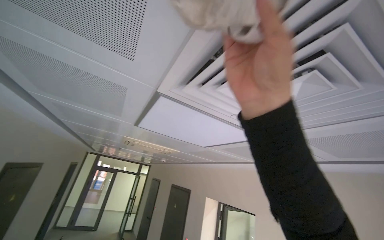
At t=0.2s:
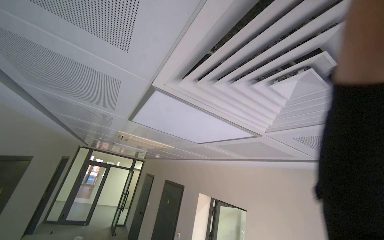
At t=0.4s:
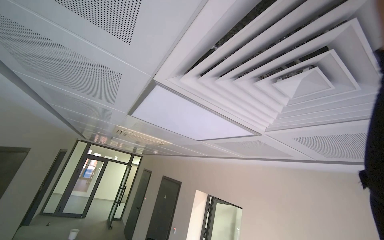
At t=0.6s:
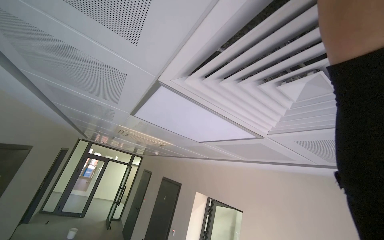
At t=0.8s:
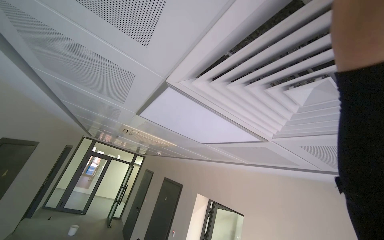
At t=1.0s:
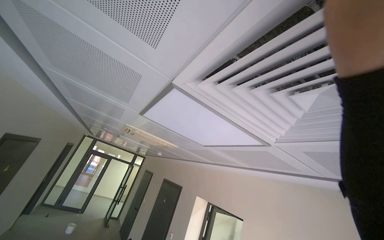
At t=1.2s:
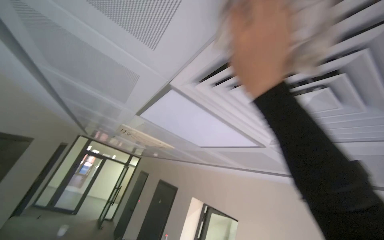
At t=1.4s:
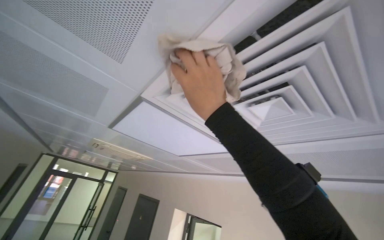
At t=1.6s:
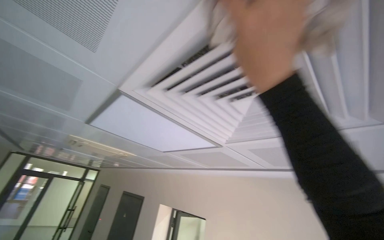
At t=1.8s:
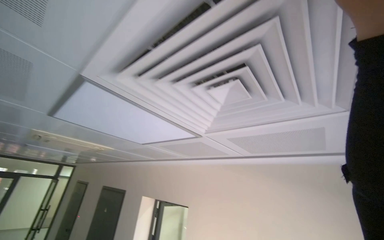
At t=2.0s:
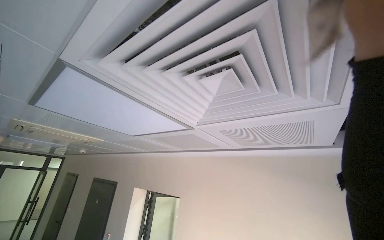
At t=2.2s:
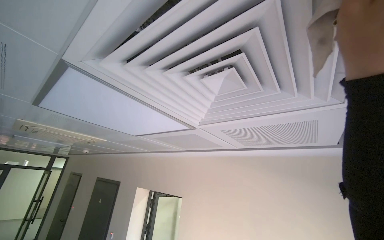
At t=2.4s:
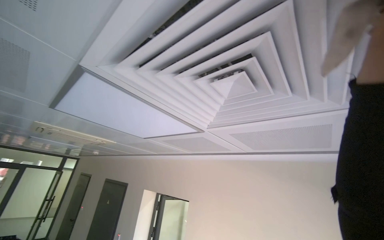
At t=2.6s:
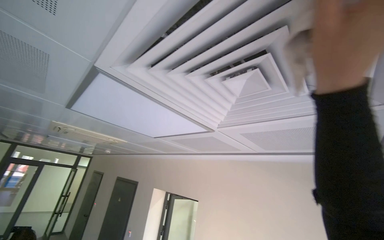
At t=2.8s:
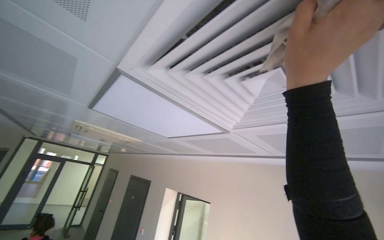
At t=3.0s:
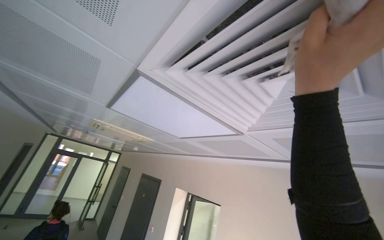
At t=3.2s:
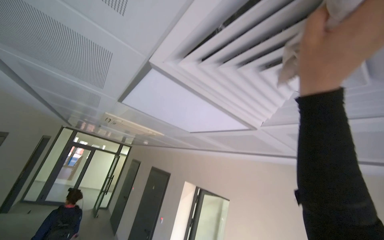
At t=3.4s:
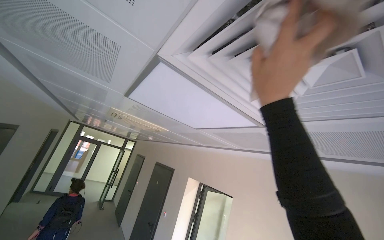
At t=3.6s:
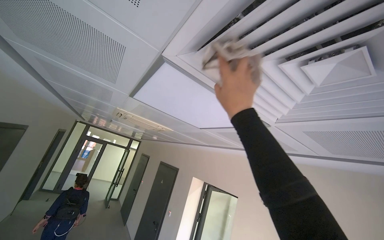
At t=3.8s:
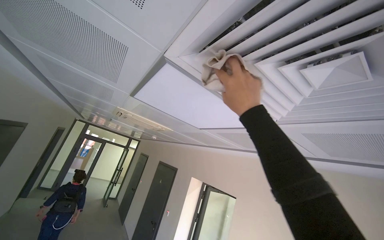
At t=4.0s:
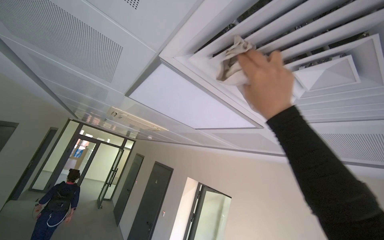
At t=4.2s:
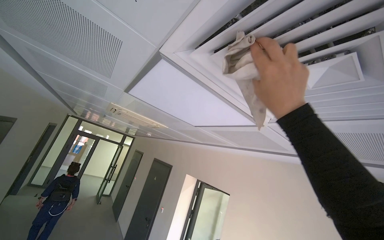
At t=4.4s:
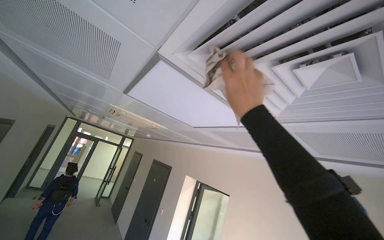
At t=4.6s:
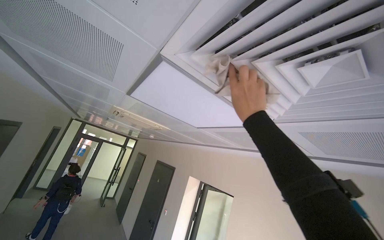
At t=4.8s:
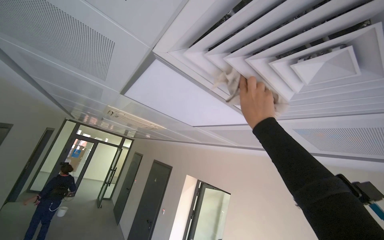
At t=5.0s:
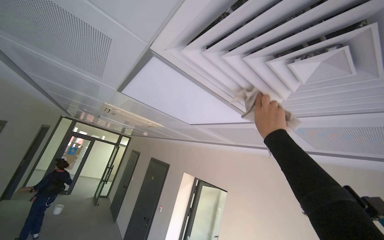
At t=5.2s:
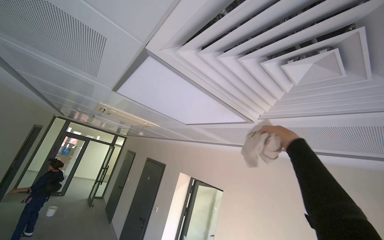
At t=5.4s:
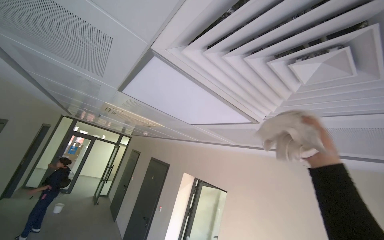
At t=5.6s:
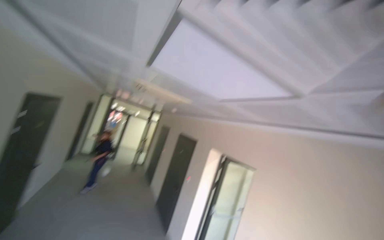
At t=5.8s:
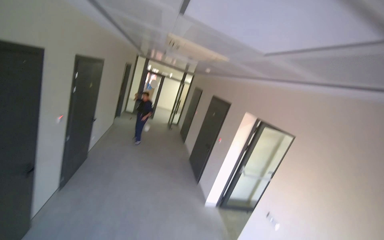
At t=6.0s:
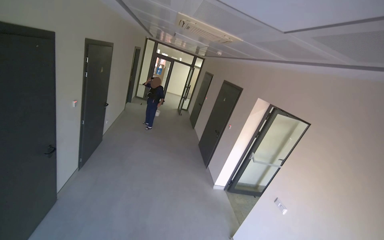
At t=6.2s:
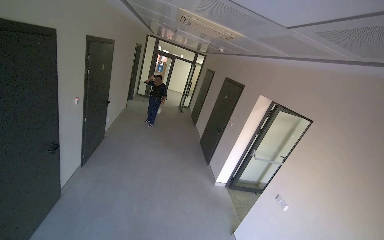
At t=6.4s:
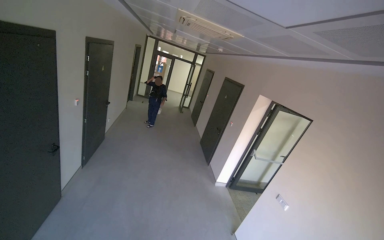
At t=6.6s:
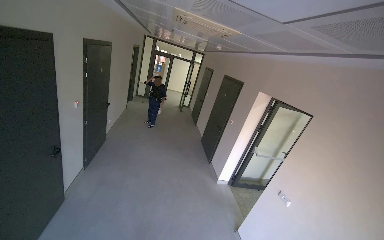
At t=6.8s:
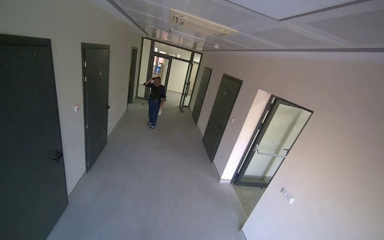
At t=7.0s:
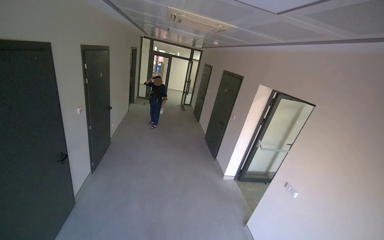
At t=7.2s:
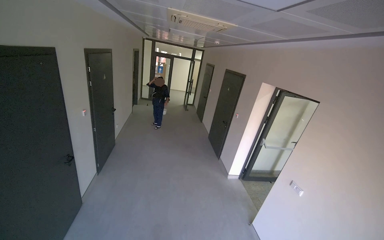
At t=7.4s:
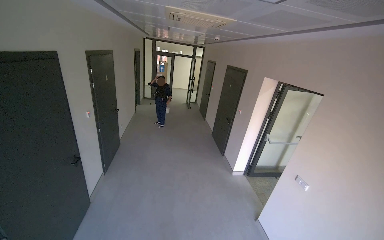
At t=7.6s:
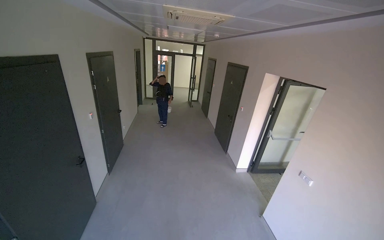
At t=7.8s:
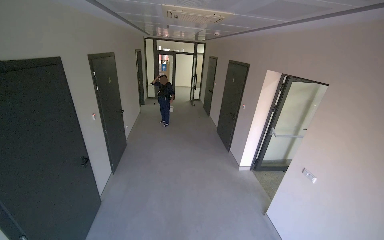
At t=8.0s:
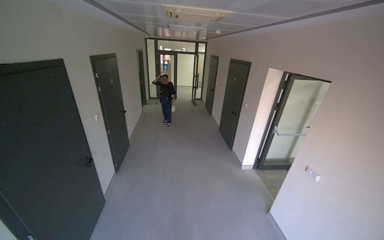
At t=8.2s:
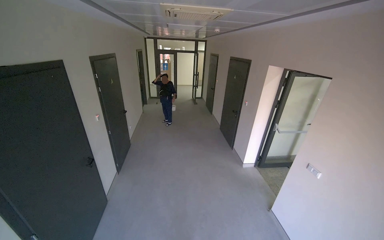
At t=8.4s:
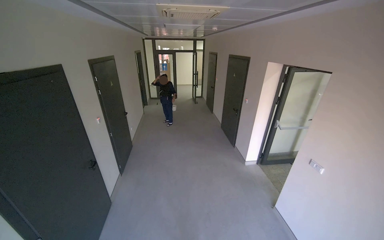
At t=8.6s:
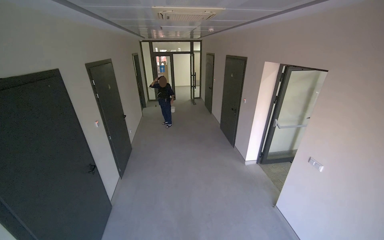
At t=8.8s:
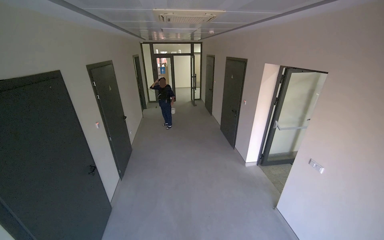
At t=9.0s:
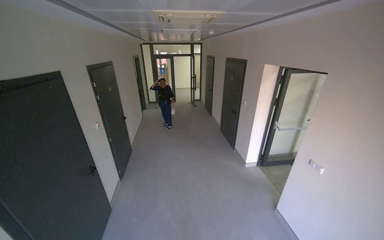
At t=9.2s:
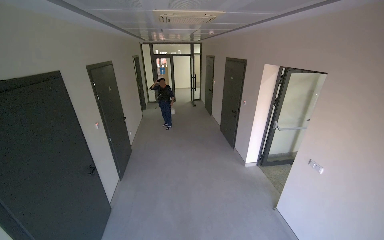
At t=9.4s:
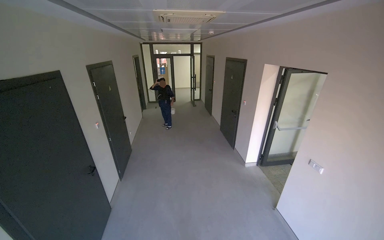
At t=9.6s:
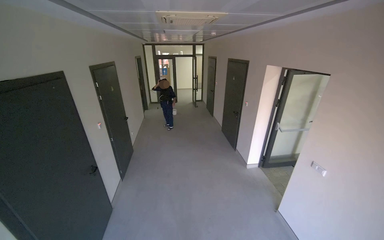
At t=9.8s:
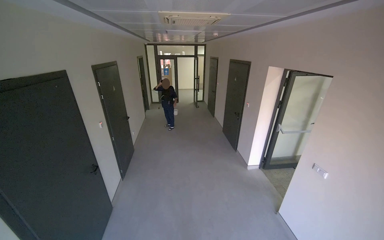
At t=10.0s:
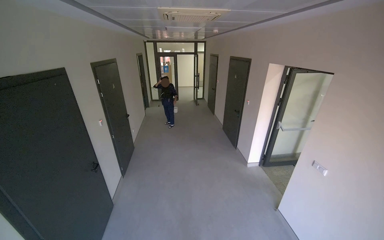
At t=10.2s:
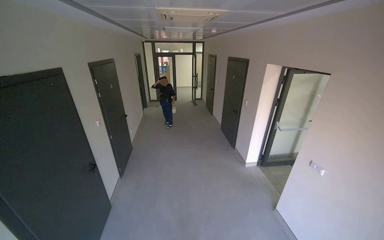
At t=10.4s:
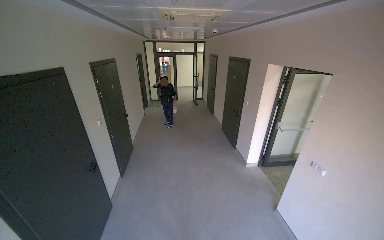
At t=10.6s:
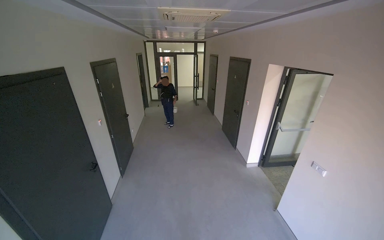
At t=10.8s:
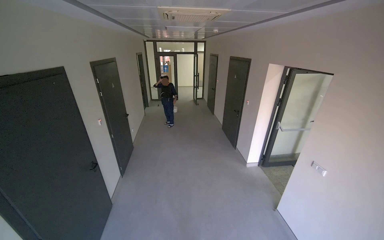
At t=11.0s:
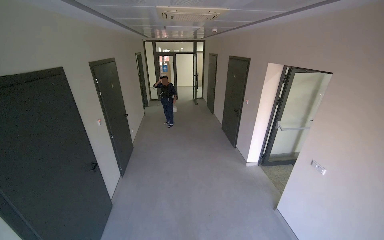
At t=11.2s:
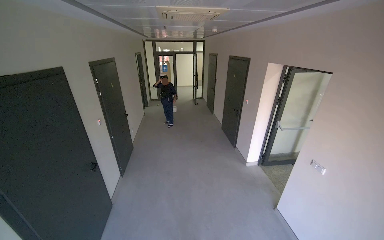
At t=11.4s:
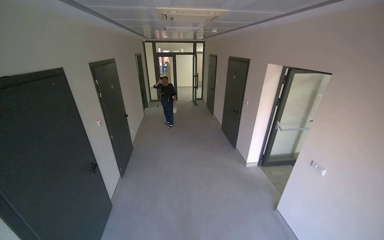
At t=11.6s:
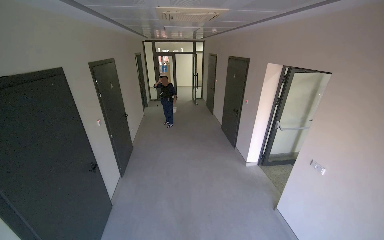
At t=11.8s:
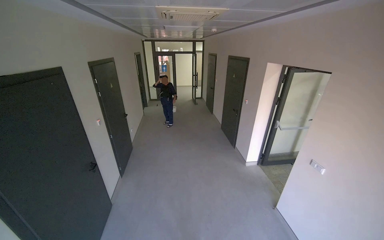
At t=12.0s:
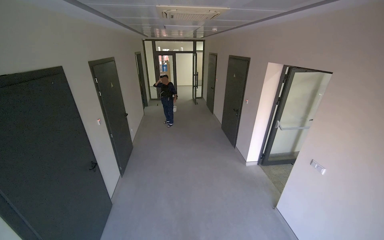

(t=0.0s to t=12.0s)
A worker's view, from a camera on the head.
Job: wiping surfaces.
The whole recording: Wiping ceiling vent. The worker wipes dust from the ceiling vent with a cloth.
t=3.0s - t=4.4s: The right hand moves nearer and farther over approximately 15 cm, changing direction 2 times.
t=4.4s - t=6.0s: The view pans to the left by roughly 25 degrees. The wearer looks roughly 30 degrees further downward.

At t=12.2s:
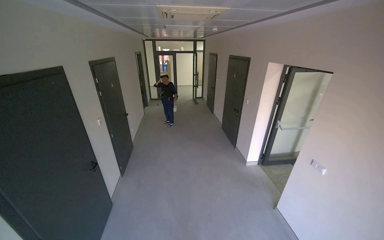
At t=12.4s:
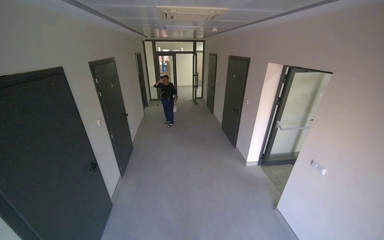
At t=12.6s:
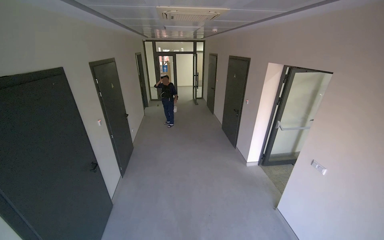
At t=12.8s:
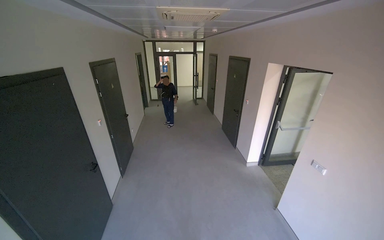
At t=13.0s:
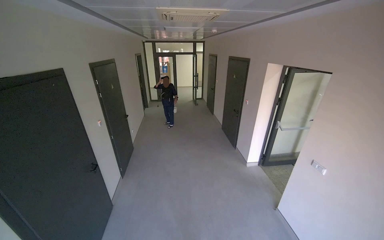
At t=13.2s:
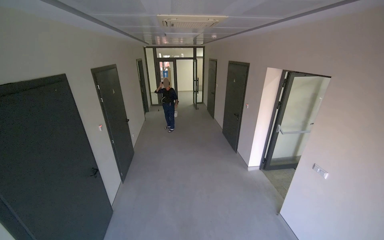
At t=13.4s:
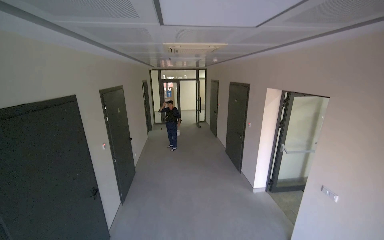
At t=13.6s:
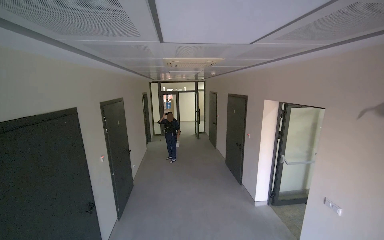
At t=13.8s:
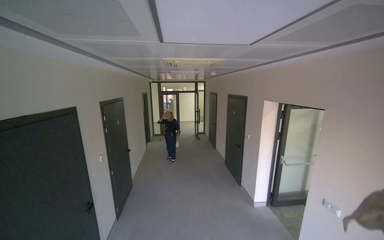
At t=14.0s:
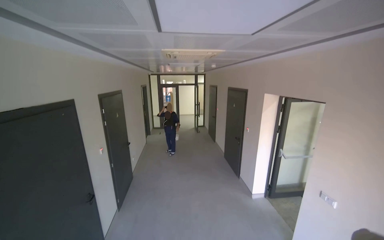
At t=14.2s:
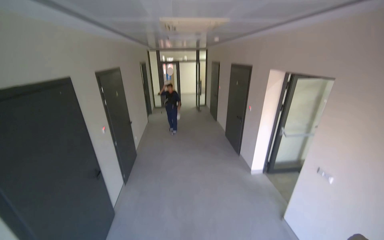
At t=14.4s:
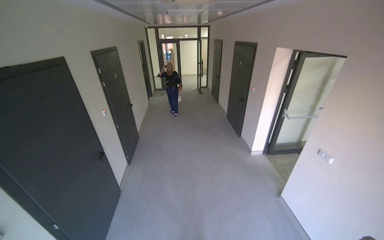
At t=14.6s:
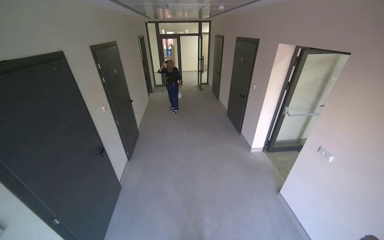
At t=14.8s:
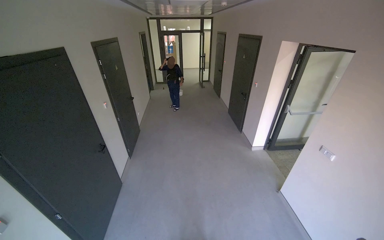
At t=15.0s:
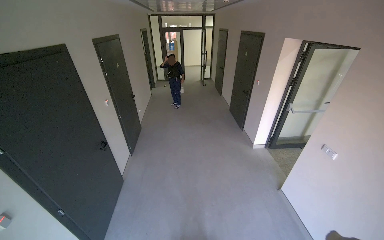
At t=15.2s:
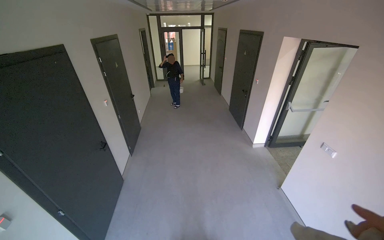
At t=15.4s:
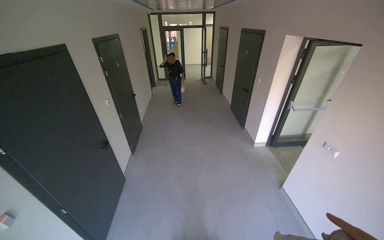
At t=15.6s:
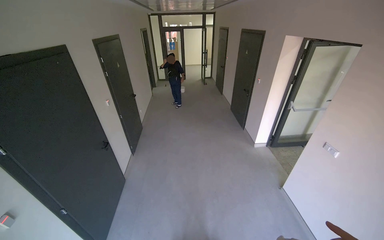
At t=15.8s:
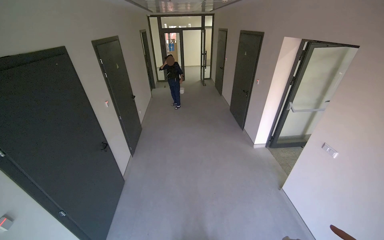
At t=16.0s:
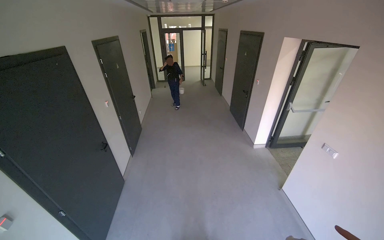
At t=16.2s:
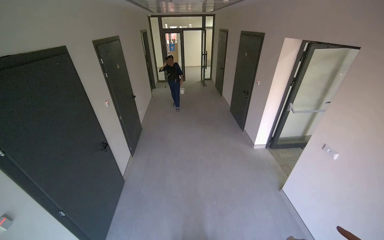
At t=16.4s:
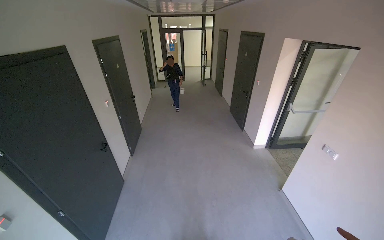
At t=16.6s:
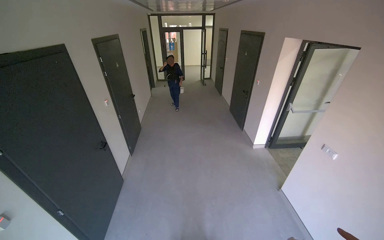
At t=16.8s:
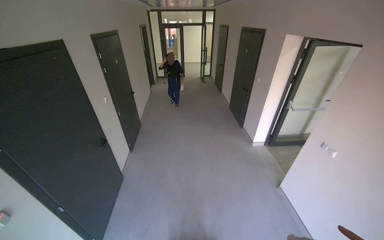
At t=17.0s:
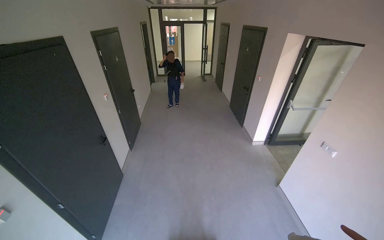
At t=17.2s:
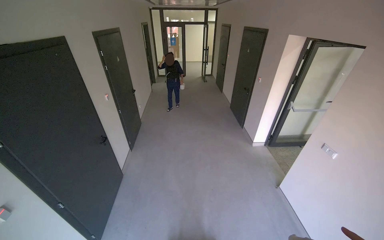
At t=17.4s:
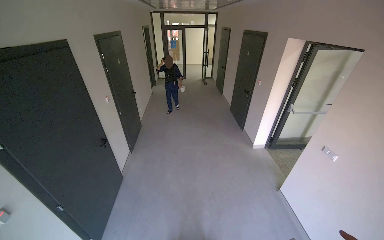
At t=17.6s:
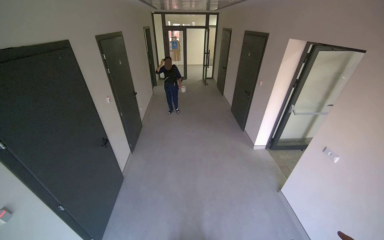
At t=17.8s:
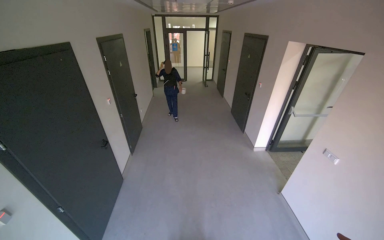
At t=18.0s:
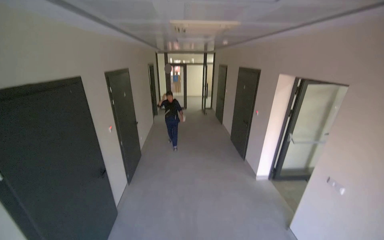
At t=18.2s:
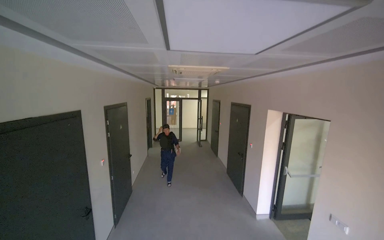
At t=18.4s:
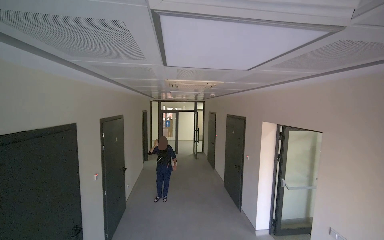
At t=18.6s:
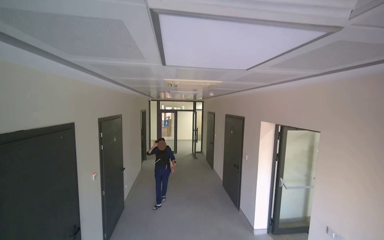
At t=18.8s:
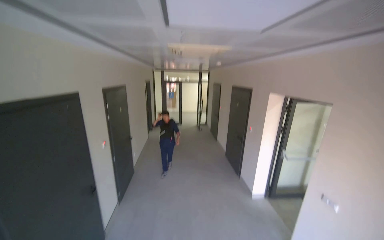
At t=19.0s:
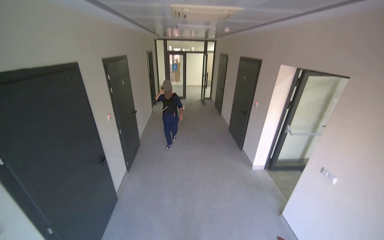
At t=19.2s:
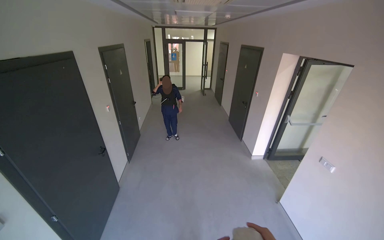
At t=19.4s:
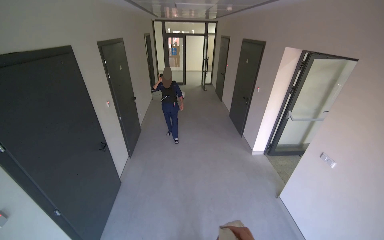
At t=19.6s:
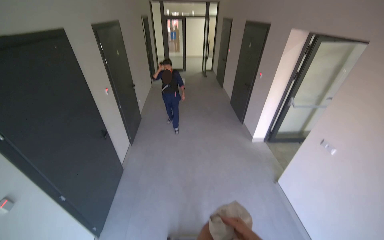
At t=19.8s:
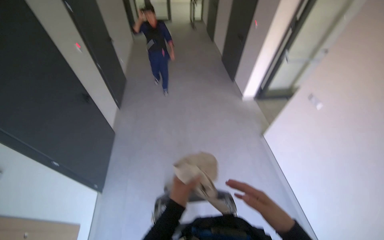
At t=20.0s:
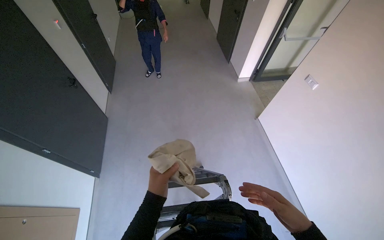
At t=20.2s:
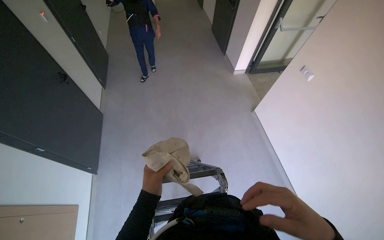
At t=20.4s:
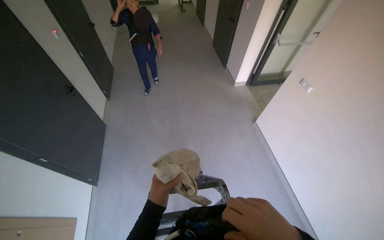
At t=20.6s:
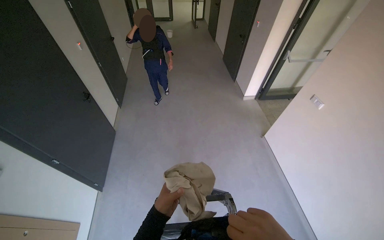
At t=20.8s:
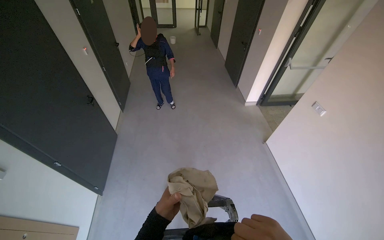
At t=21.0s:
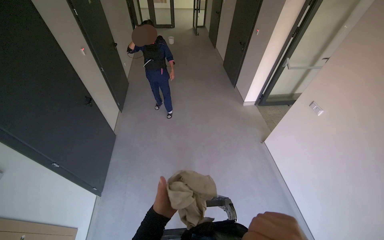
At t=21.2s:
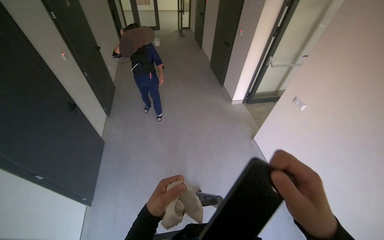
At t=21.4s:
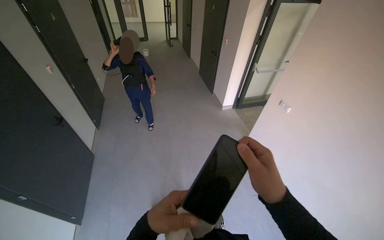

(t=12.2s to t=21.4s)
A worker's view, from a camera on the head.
Job: wiping surfaces.
The whole recording: Wiping ceiling vent. The worker wipes dust from the ceiling vent with a cloth.
t=12.2s - t=13.8s: The wearer looks some 15 degrees further upward.
t=13.8s - t=15.2s: The wearer looks approximately 20 degrees further downward.
t=16.8s - t=18.4s: The wearer looks roughly 30 degrees further upward.
t=18.4s - t=19.8s: The camera pitches downward, by about 45 degrees.
t=19.8s - t=21.4s: The left hand shifts approximately 10 cm nearer to the camera.
